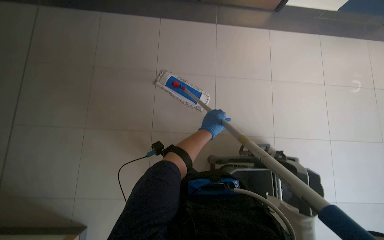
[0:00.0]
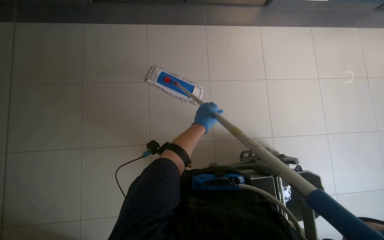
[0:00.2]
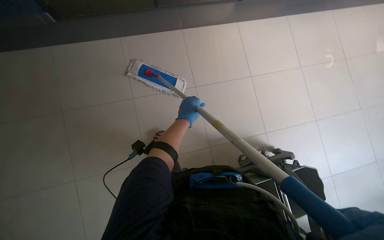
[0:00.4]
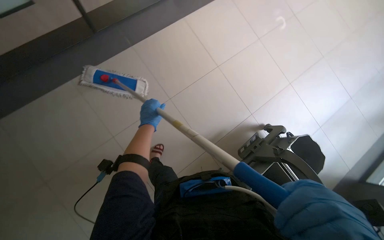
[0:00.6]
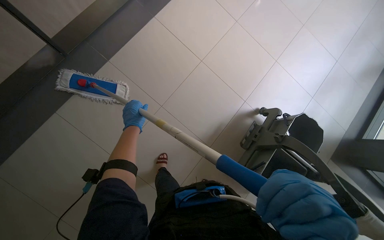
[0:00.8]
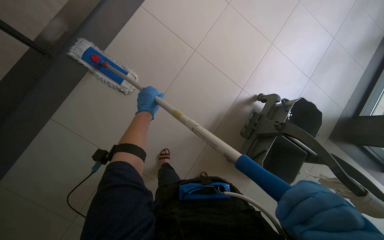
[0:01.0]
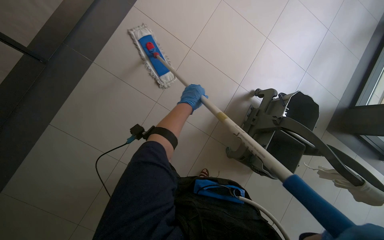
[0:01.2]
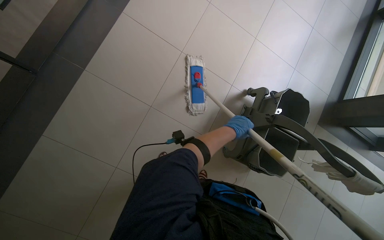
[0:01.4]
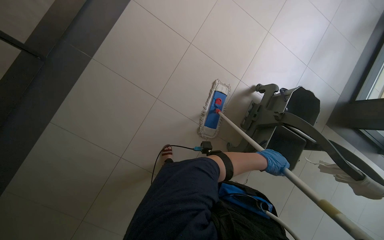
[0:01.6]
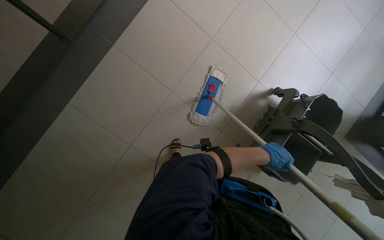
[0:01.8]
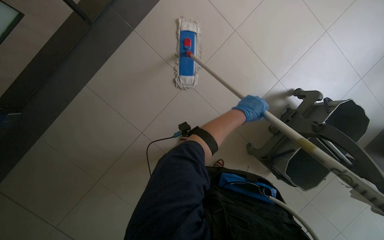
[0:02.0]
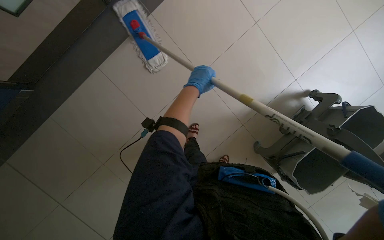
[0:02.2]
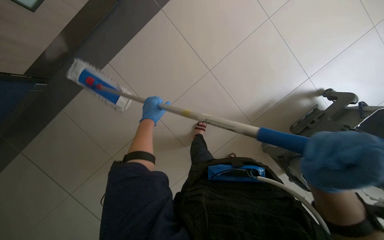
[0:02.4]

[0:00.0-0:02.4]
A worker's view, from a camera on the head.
Job: mopping floor.
The whole recording: Mopping the floor. The worker mops the floor using a mop and a cleaning cart.
0:01.2 to 0:02.4: The head rotates about 20 degrees to the left. The left hand shifts about 20 cm down the picture, and moves approximately 25 cm to the right and comes back.

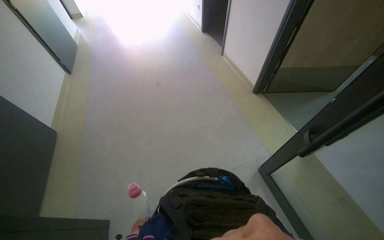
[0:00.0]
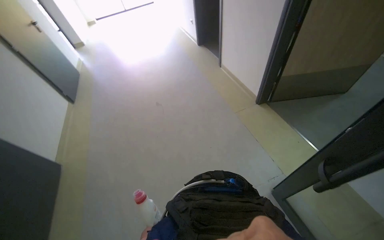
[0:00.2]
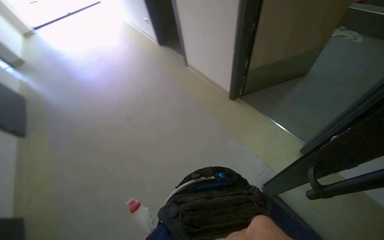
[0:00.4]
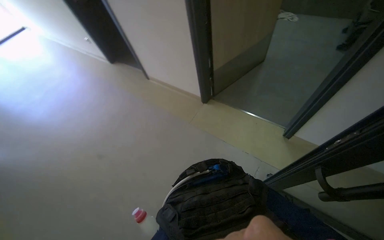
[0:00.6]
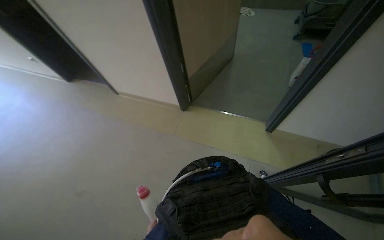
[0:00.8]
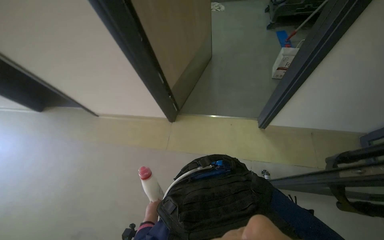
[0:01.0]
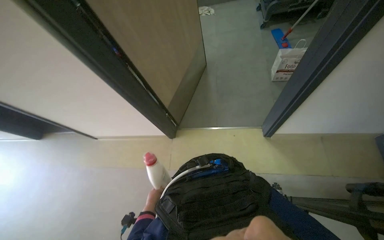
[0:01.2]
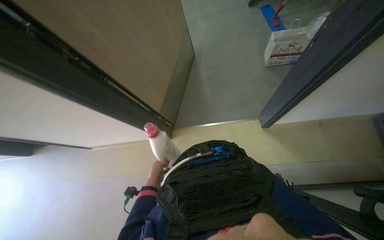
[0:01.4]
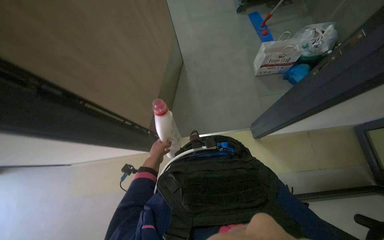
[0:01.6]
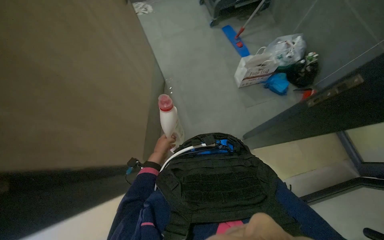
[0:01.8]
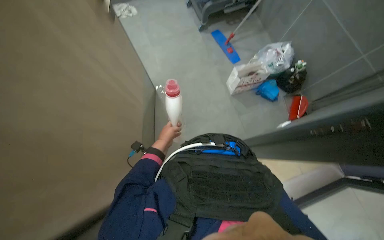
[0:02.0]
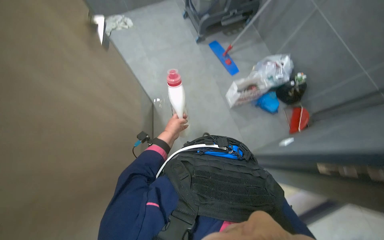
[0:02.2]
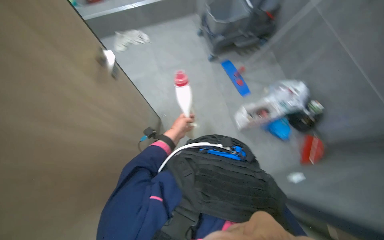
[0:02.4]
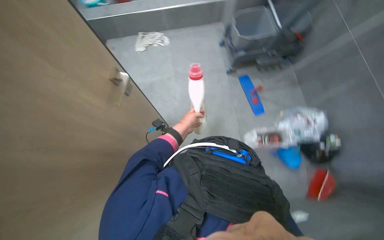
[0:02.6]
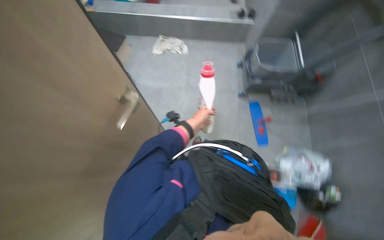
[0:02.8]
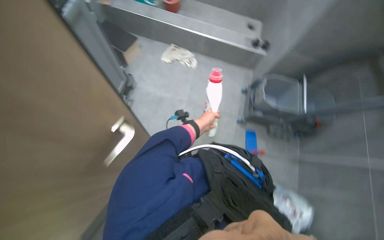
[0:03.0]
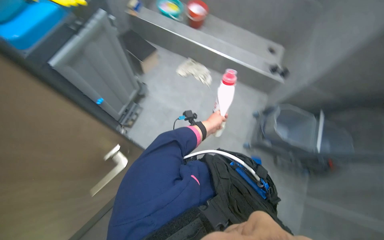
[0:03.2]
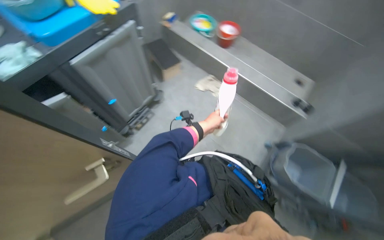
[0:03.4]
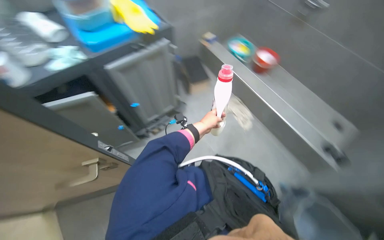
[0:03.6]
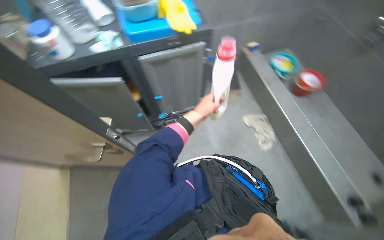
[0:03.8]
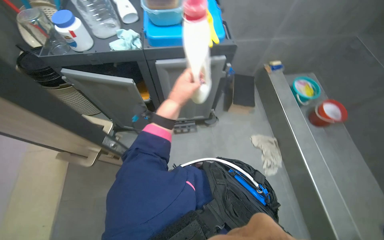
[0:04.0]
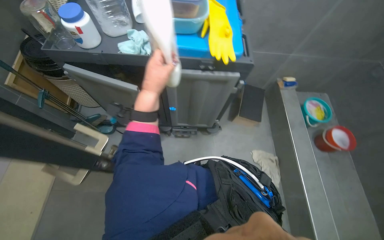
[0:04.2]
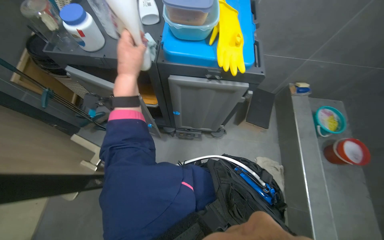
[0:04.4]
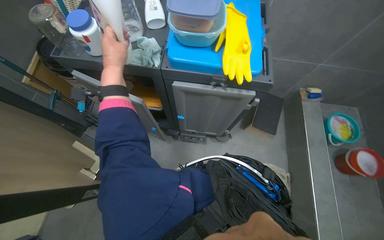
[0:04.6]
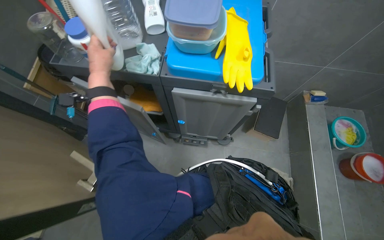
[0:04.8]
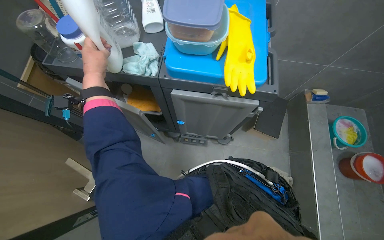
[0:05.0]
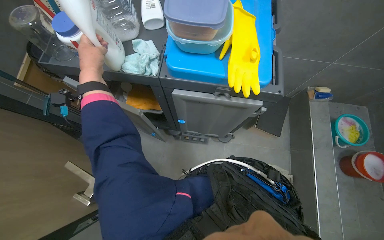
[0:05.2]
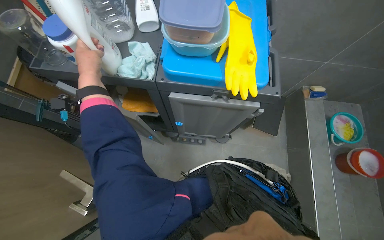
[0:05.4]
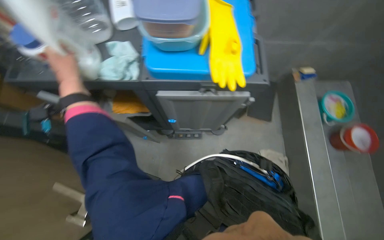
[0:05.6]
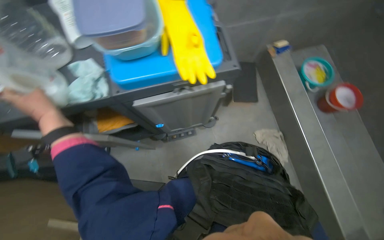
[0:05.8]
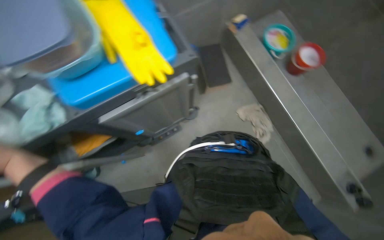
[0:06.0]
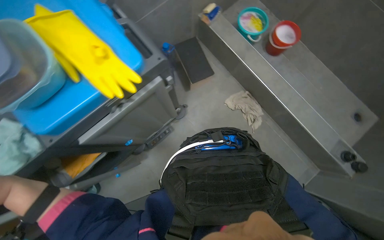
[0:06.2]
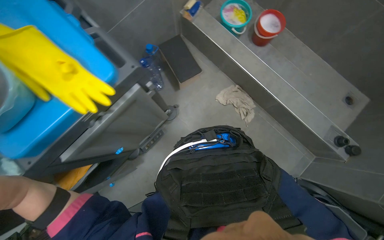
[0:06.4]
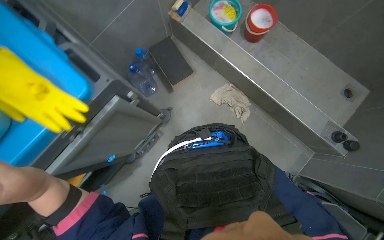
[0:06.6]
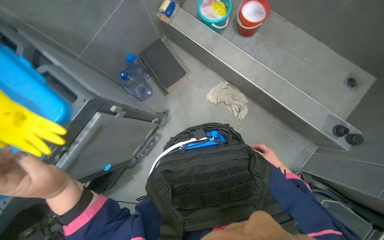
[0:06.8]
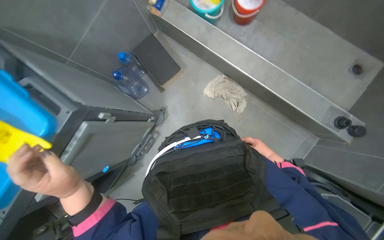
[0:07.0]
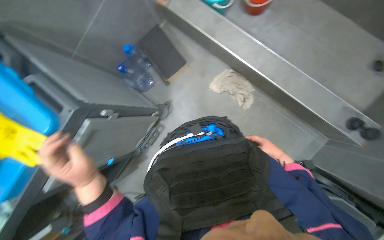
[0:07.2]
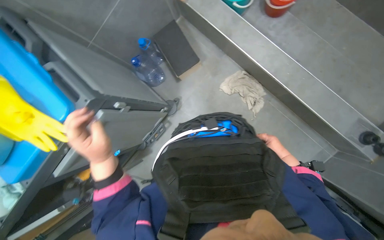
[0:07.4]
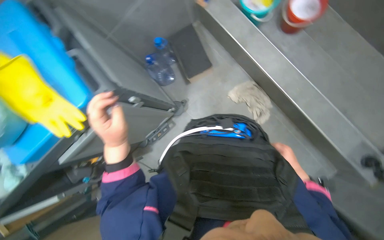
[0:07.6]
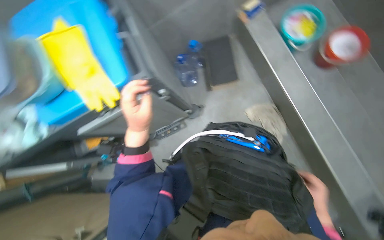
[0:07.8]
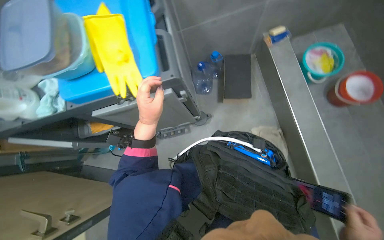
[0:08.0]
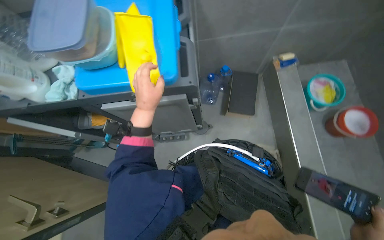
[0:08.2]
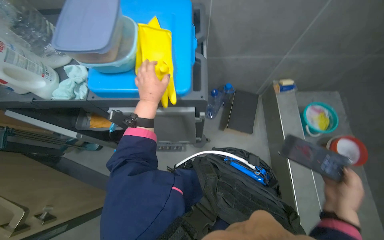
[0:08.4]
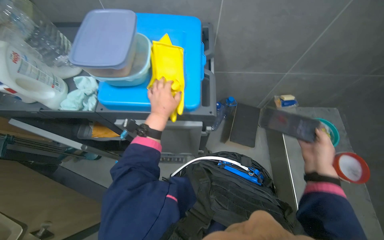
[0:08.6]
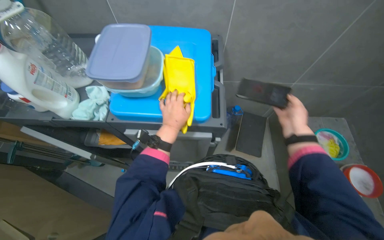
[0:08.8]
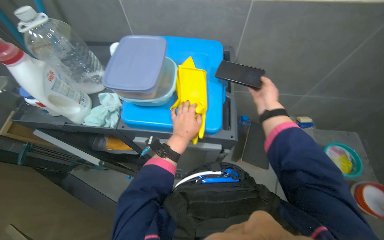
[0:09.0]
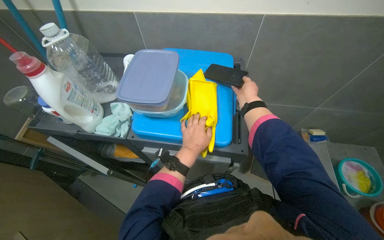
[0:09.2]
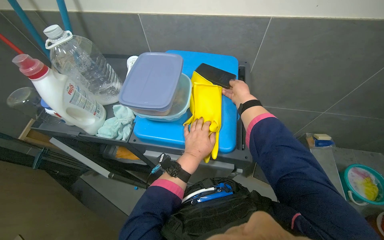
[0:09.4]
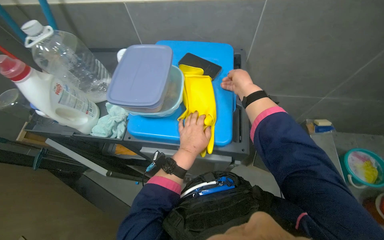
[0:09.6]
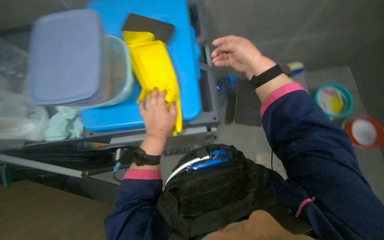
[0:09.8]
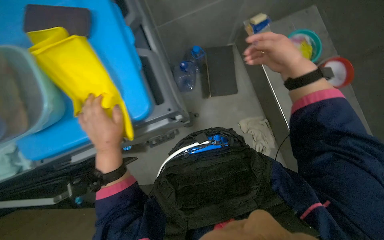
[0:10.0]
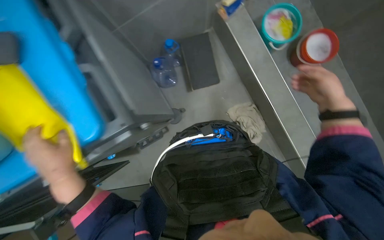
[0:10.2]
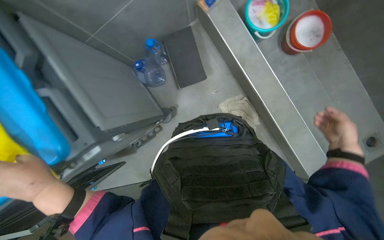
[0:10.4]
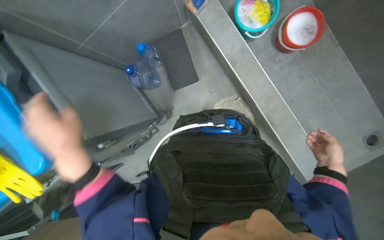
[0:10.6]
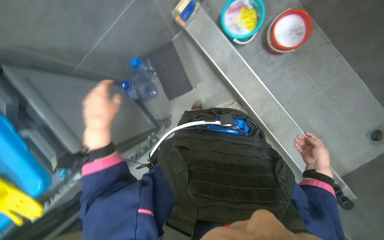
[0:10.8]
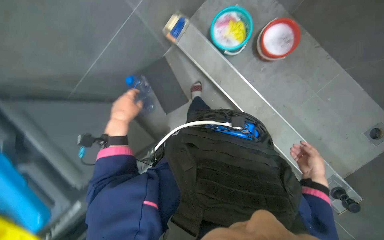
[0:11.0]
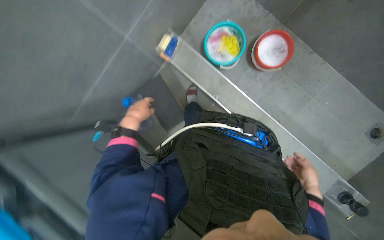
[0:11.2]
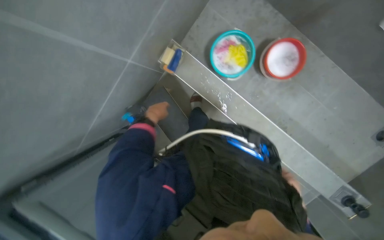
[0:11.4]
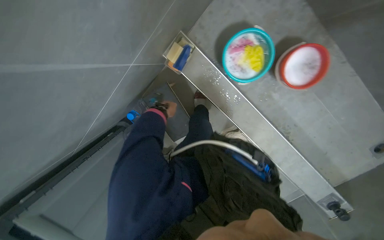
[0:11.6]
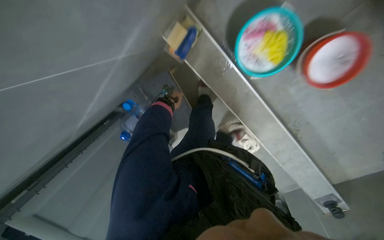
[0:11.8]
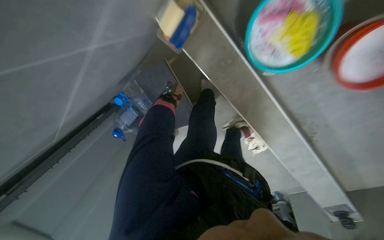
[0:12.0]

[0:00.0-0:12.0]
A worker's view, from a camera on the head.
Job: preparing cleaning supplies.
The whole recording: Washing cloth in bucket. The worker washes a cloth in a bucket, rubbing soap on it to clean it.
0:00.0 to 0:01.6: The camera is carried about 1 m. The wearer's head swings roughly 75 degrees to the right.
0:01.6 to 0:03.0: The camera is carried some 40 cm. The view tilts approximately 30 degrees upward. Everything in view rotates some 40 degrees clockwise.
0:03.0 to 0:04.4: The head rotates about 80 degrees to the left. The view tilts roughly 15 degrees upward.
0:04.4 to 0:06.0: The scene turns roughly 35 degrees counterclockwise in the picture.
0:07.6 to 0:09.0: The camera pitches upward, by about 20 degrees. The scene rotates clockwise by some 50 degrees.
0:09.0 to 0:10.4: The camera is carried approximately 50 cm. The view tips downward by some 30 degrees. The scene rotates counterclockwise by approximately 40 degrees.
0:10.4 to 0:12.0: The wearer moves roughly 90 cm. The camera pitches downward, by roughly 30 degrees.

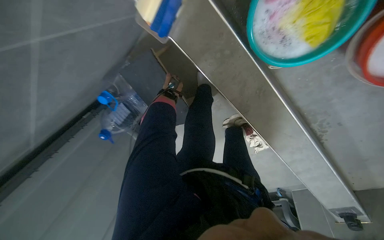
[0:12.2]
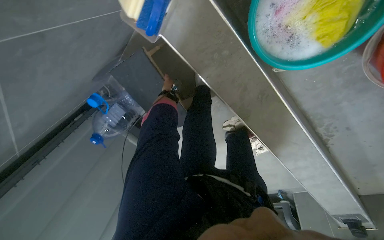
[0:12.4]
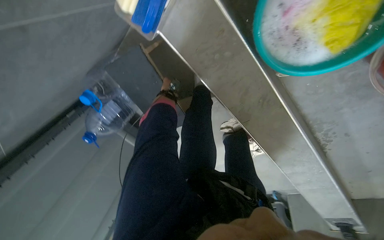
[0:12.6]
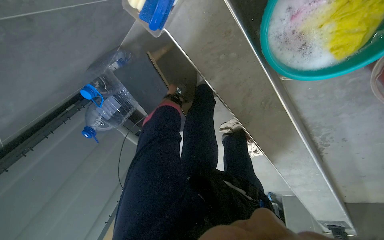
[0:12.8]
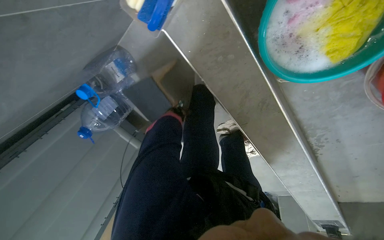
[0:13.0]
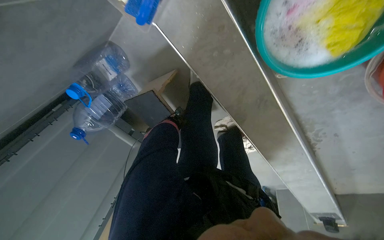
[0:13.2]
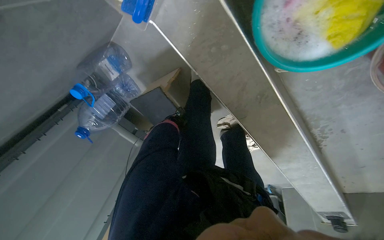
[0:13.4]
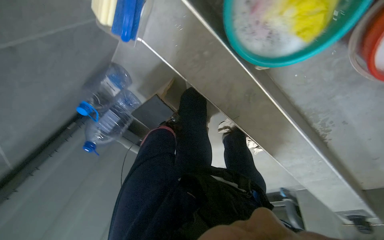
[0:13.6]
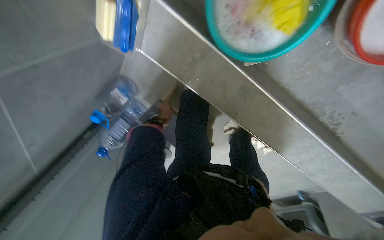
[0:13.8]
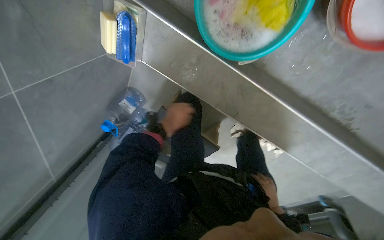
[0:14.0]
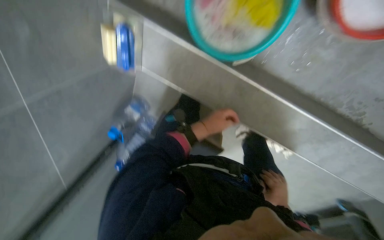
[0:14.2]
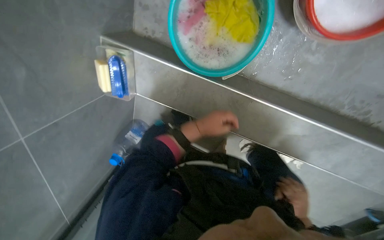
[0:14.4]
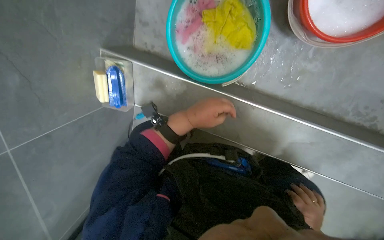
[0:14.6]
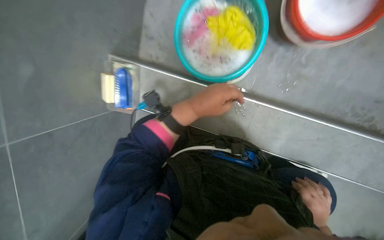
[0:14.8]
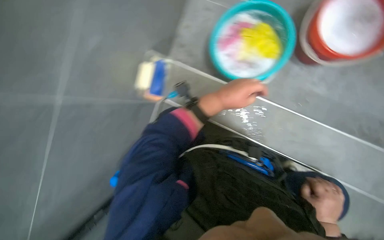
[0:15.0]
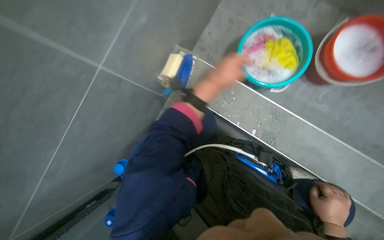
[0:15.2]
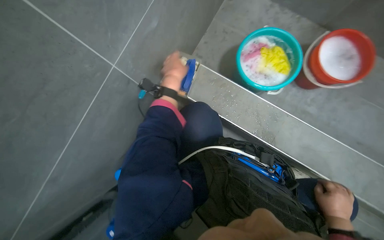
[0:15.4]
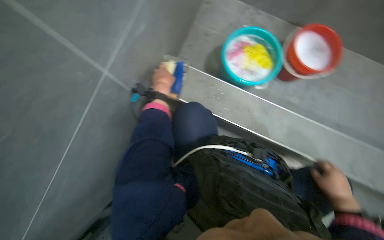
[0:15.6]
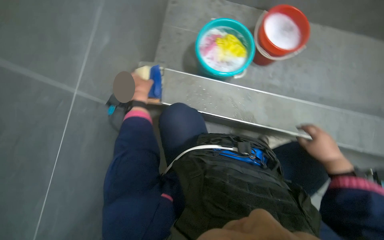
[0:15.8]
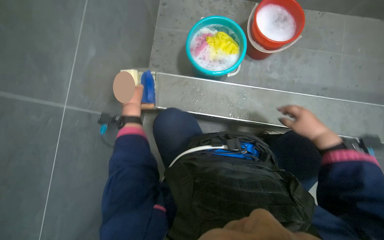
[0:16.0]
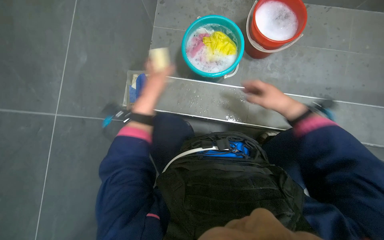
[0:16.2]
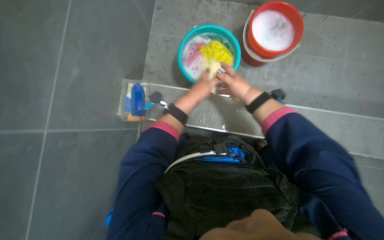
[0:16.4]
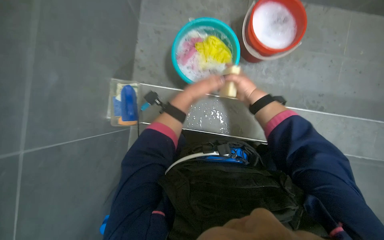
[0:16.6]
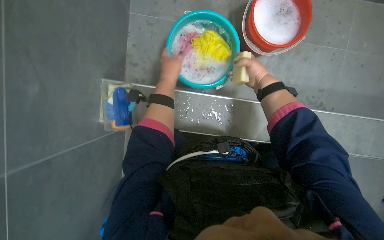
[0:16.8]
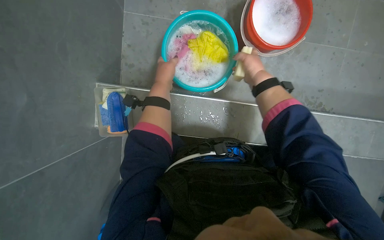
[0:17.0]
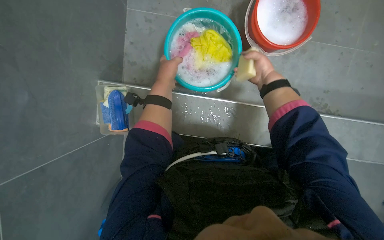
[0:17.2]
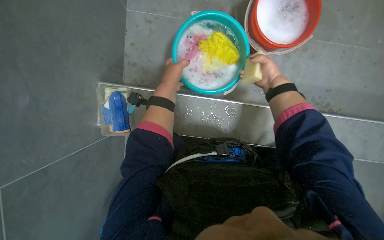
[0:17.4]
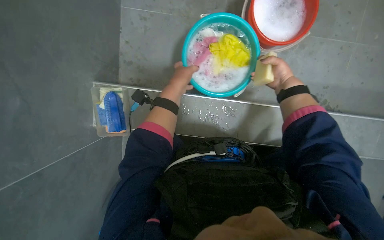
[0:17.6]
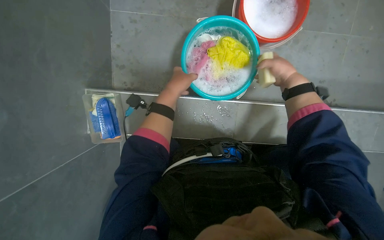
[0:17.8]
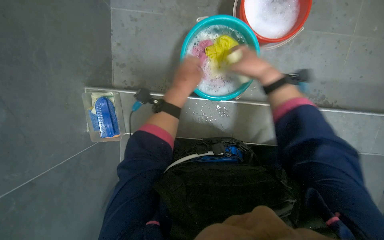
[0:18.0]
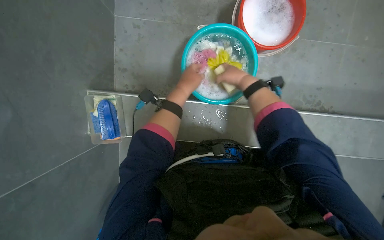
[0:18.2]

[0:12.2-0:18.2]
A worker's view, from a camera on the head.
Job: preparing cleaning supplies.
The whole recording: Washing cloth in bucket. The worker washes a cloth in a bucket, rubbing soap on it to clean it.
0:13.8 to 0:15.2: The camera pitches upward, by approximately 40 degrees.
0:15.2 to 0:16.6: The wearer looks about 25 degrees further to the right.
0:16.6 to 0:18.2: The right hand shifts some 10 cm up the picture, and travels to the right and back again, roughly 15 cm each way; the left hand goes nearer to the camera and returns, approximately 10 cm each way.
